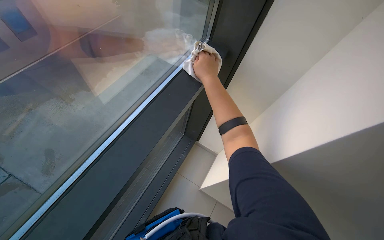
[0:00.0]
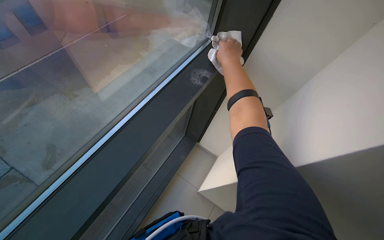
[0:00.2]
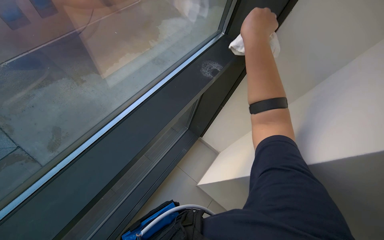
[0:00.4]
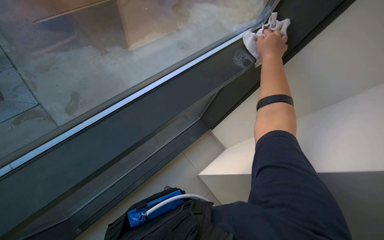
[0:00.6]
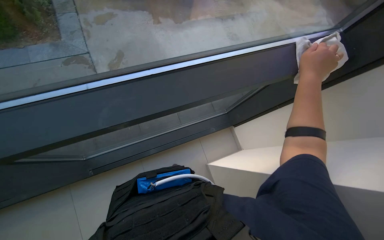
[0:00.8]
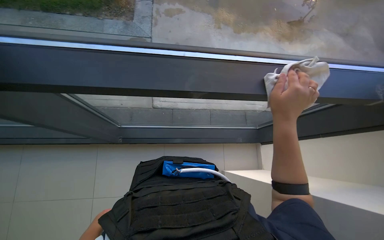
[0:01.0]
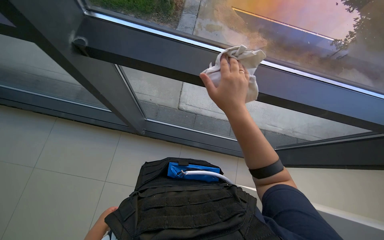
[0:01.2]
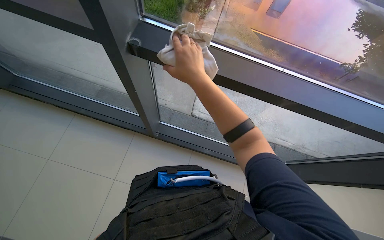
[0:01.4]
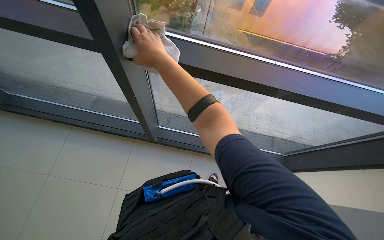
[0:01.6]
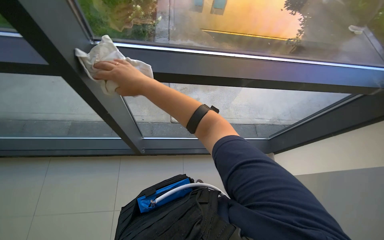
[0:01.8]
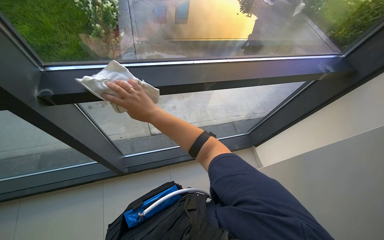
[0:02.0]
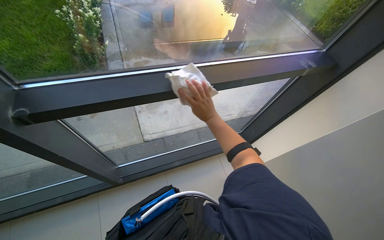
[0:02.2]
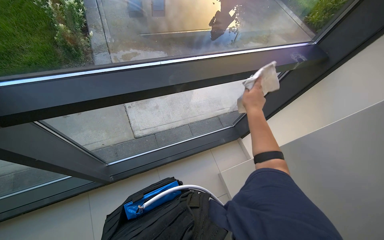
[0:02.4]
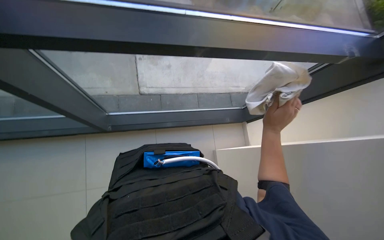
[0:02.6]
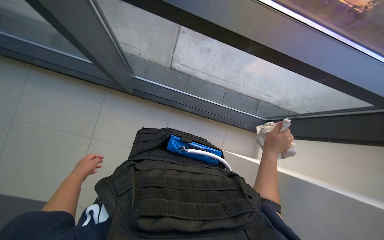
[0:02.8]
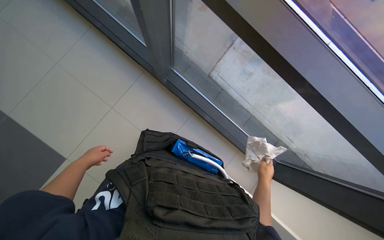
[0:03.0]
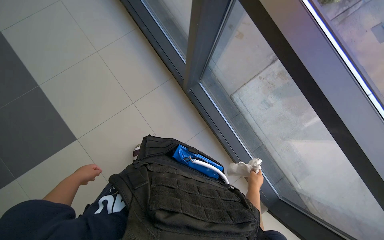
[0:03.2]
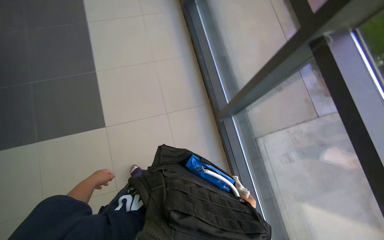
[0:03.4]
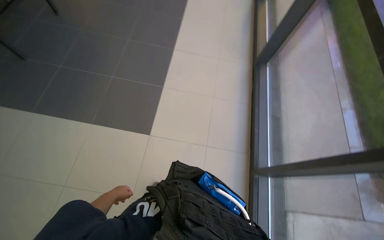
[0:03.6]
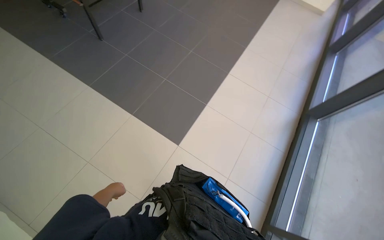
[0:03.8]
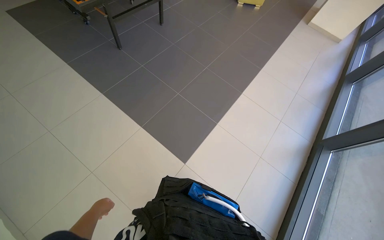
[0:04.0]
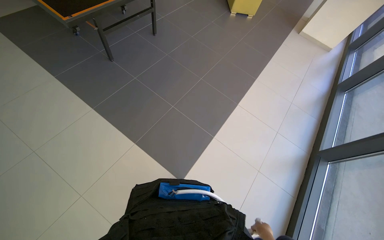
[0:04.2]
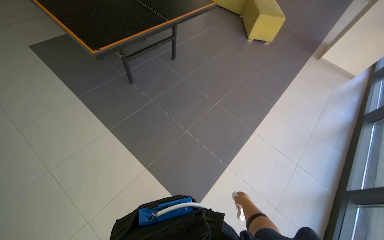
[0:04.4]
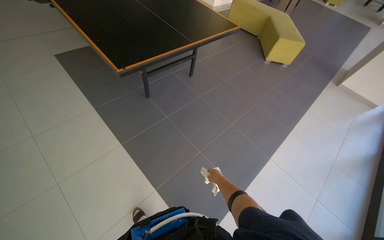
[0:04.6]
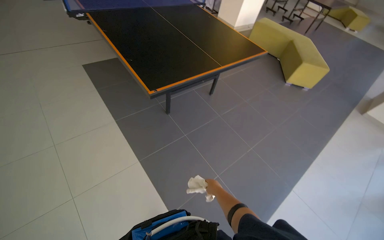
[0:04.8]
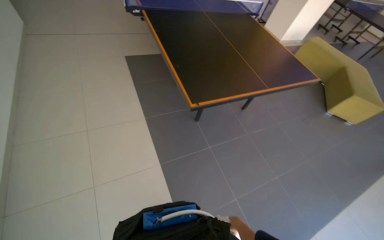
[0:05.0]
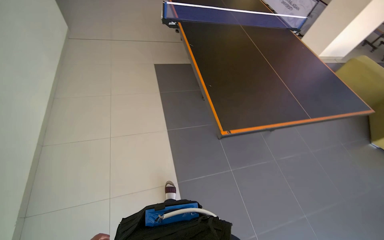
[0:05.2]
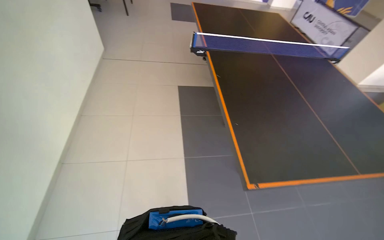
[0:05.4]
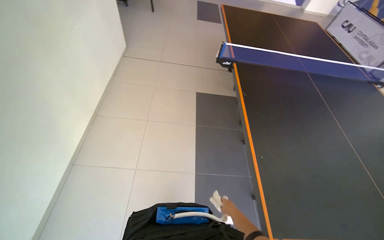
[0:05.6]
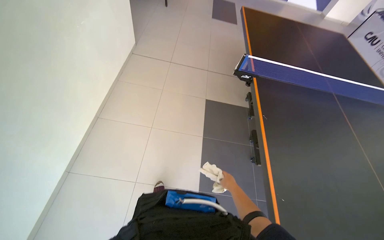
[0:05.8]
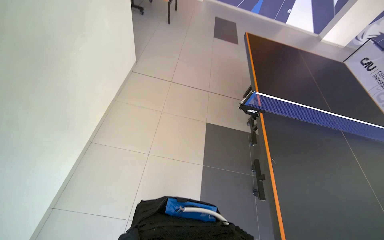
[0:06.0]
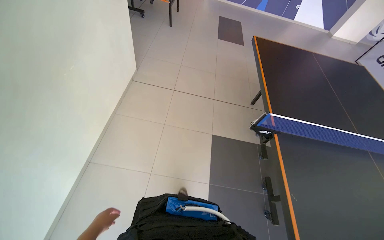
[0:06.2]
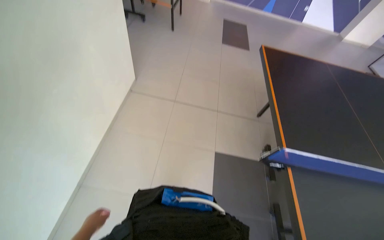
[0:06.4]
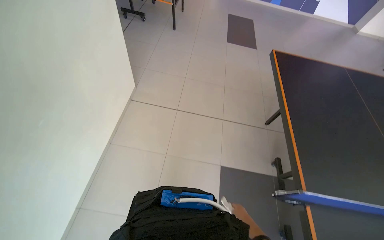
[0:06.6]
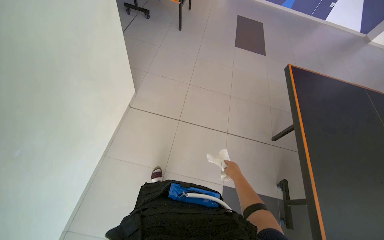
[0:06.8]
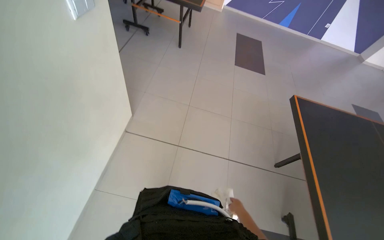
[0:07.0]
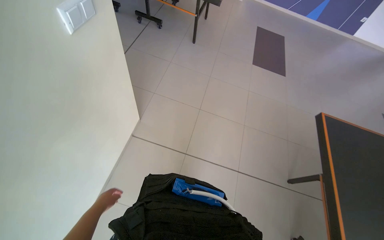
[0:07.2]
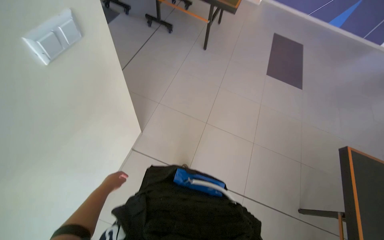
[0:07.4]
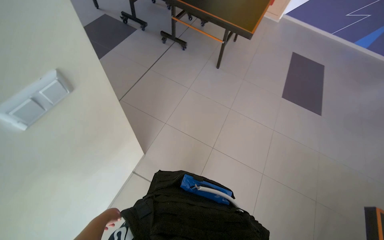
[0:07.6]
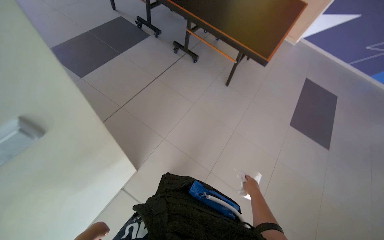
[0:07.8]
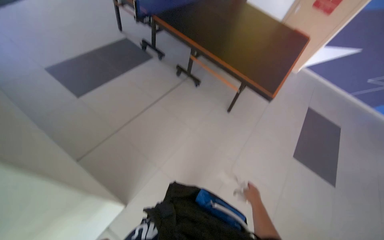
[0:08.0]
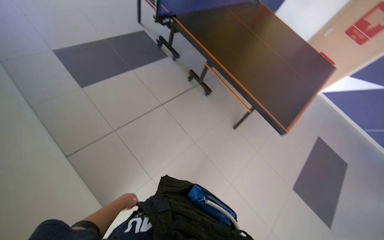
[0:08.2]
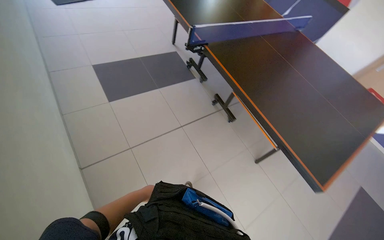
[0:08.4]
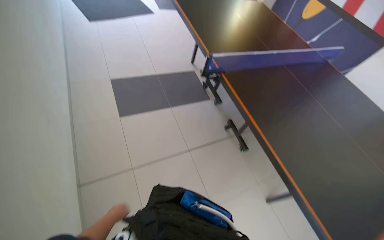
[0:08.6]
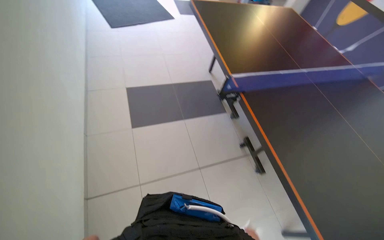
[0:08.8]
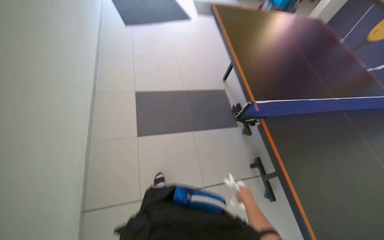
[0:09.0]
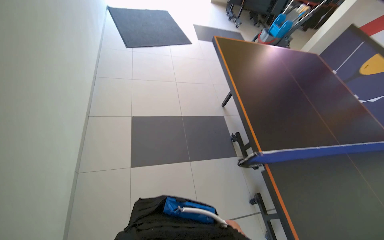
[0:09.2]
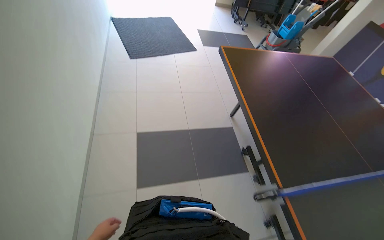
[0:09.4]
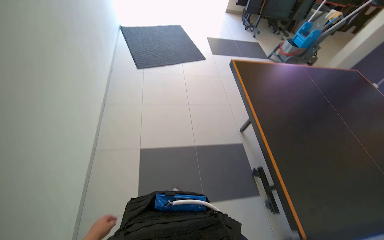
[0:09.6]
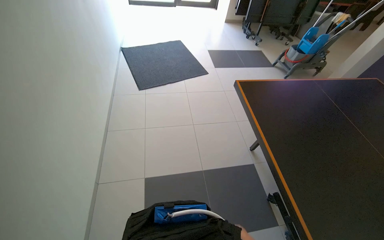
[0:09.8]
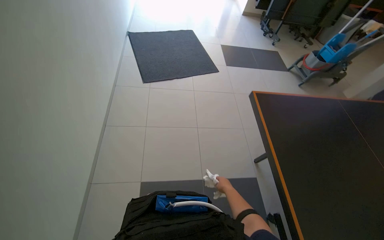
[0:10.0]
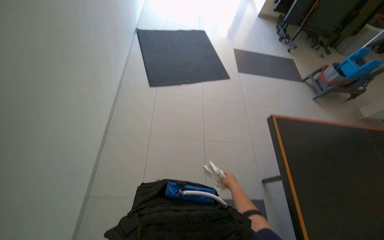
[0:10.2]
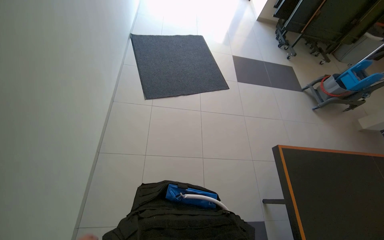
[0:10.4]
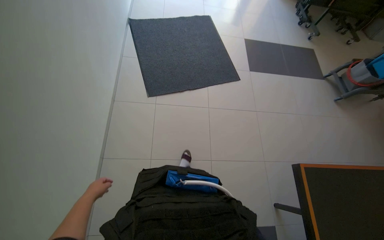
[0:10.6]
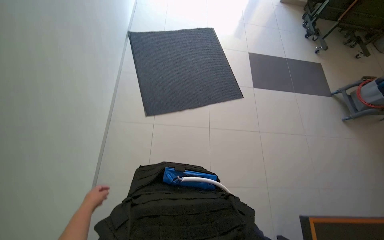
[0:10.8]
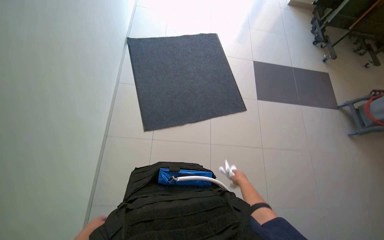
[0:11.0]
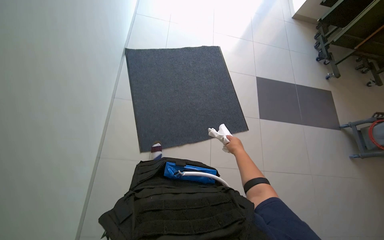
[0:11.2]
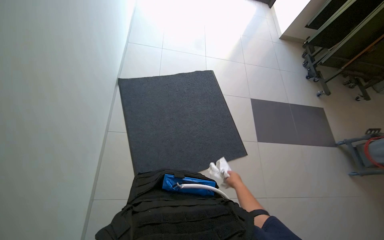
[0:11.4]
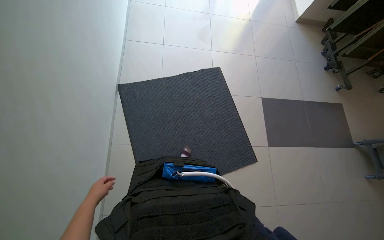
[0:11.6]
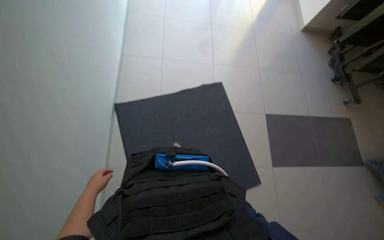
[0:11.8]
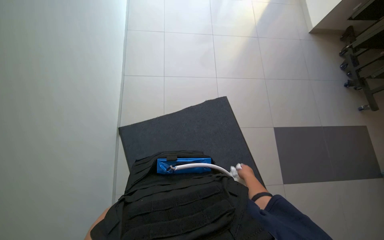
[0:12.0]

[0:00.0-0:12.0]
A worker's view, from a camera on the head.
Job: wiping surfaces.
The whole recording: Wiping various surfaces with a cloth. The worker wipes the glass door, staircase railing, window frame, and foosball table with a cleaning cloth.
0.0 to 1.6 s: The head turns to the left by roughly 70 degrees.
3.0 to 4.4 s: The camera travels approximately 40 cm. The wearer looks roughly 90 degrees further to the left. The wearer looks some 40 degrees further upward.
4.4 to 6.0 s: The wearer moves roughly 1 m. The wearer looks roughly 55 degrees further to the left. The view tips upward by approximately 15 degrees.
6.0 to 7.6 s: The wearer moves approximately 80 cm. The head rotates about 25 degrees to the left.
7.6 to 9.0 s: The camera travels about 1 m. The head turns to the left by approximately 50 degrees. The view tips upward by approximately 15 degrees.

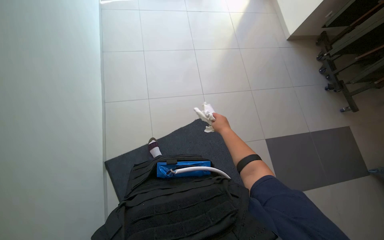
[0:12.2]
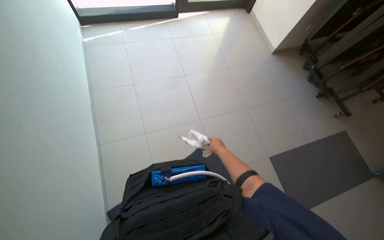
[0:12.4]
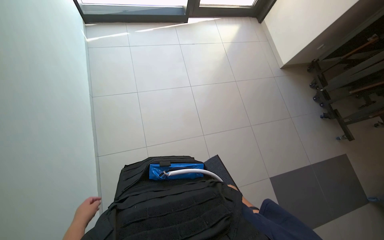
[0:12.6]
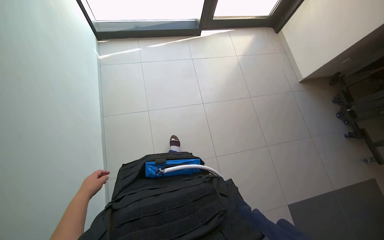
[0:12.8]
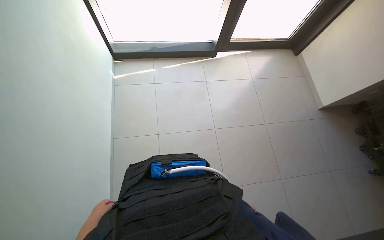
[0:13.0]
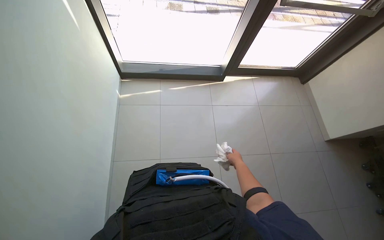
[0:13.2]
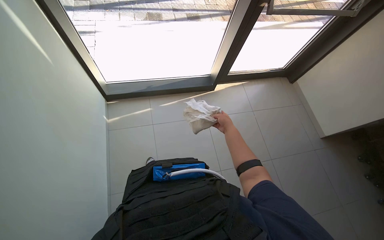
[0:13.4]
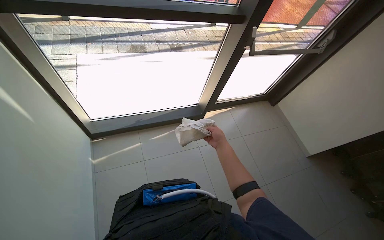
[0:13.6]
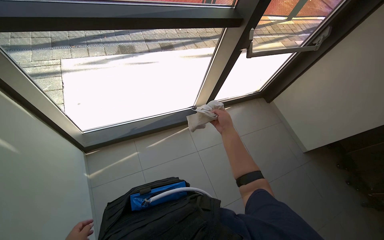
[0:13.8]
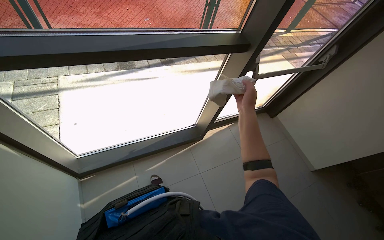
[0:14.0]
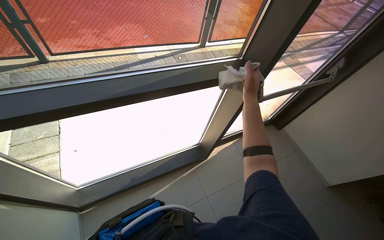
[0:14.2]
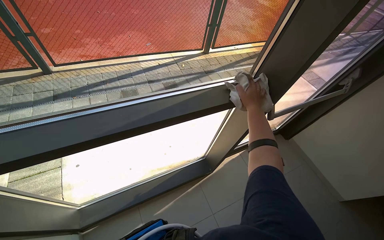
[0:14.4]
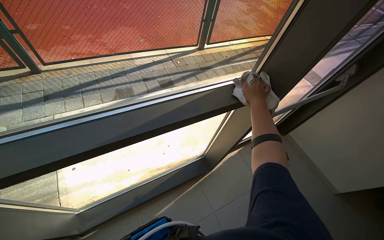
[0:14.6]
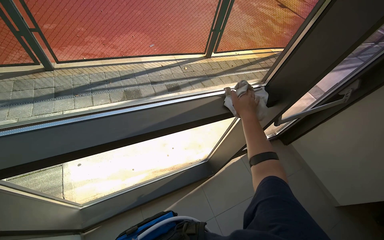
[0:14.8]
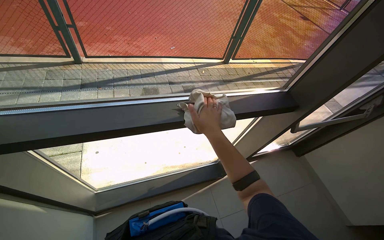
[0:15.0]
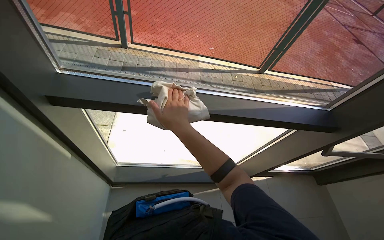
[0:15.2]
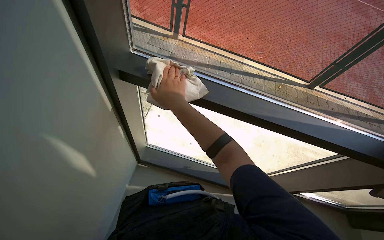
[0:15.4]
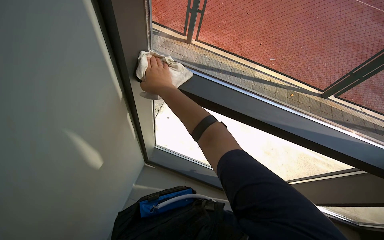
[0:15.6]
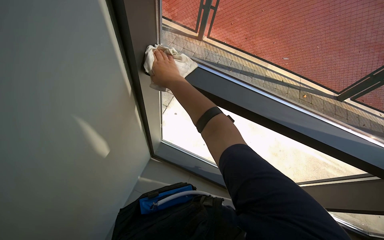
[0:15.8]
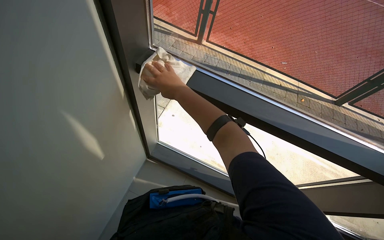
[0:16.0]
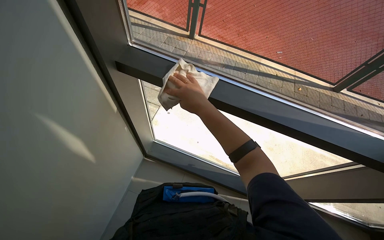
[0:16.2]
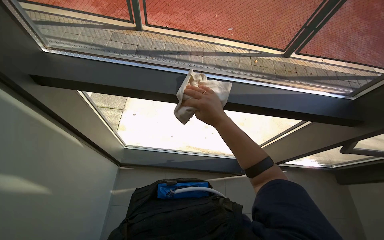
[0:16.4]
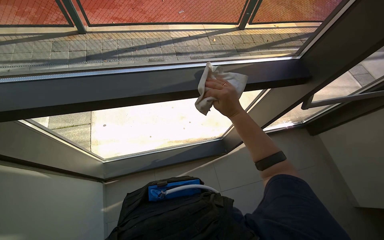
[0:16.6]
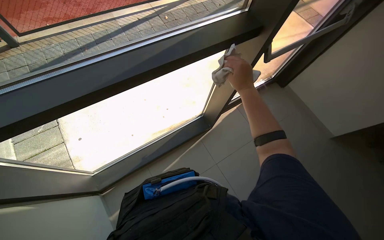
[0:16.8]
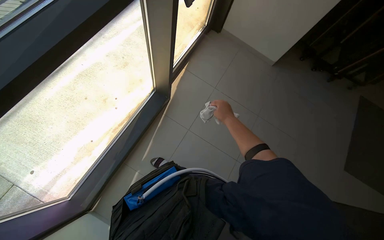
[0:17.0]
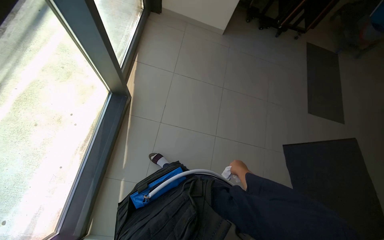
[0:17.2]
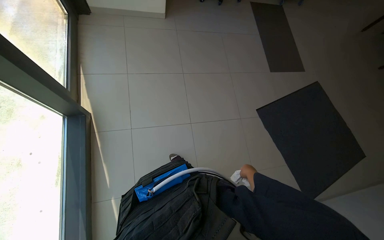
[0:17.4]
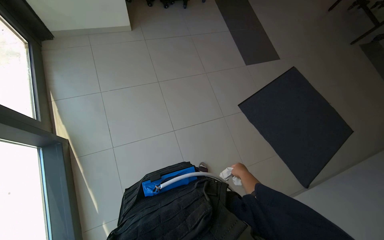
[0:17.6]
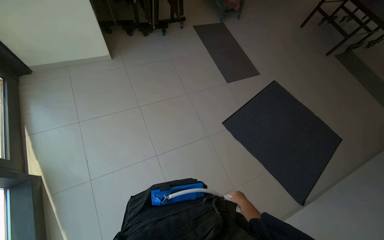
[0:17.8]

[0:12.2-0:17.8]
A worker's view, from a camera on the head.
Job: wiping surfaces.
The whole recording: Wiping various surfaces with a cloth. The worker wipes the glass door, staircase railing, window frame, and foosball table with a cleaning cloth.
13.6 to 15.0 s: The camera travels some 60 cm.
15.0 to 16.4 s: The head rotates approximately 20 degrees to the left.
16.4 to 17.8 s: The head rotates about 115 degrees to the right. The wearer looks some 20 degrees further downward.

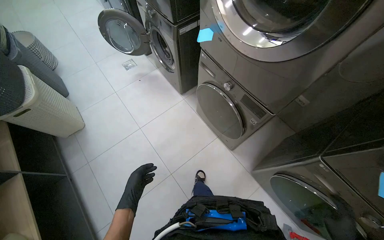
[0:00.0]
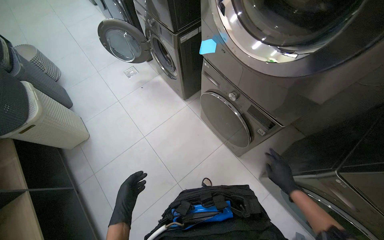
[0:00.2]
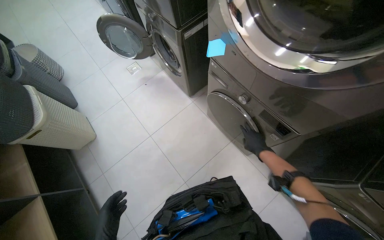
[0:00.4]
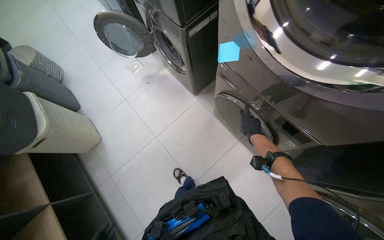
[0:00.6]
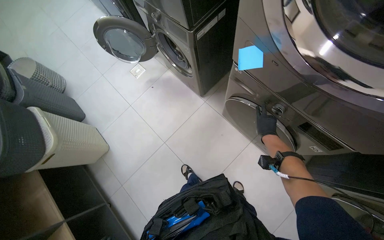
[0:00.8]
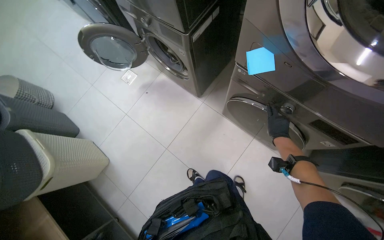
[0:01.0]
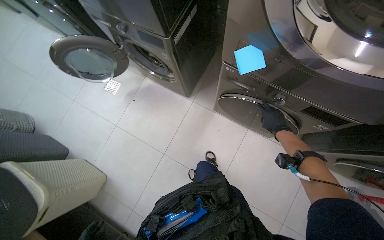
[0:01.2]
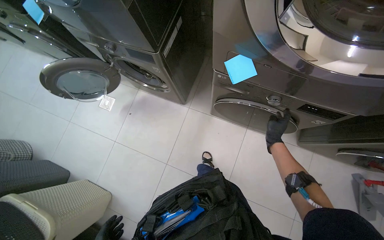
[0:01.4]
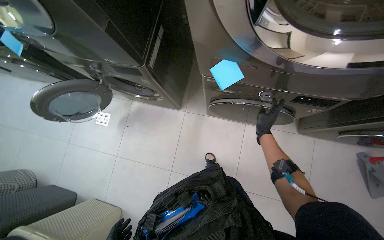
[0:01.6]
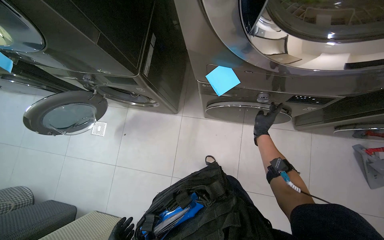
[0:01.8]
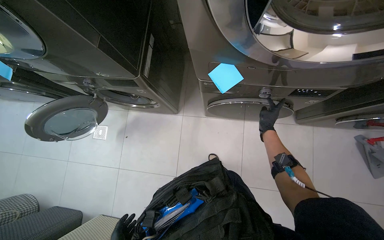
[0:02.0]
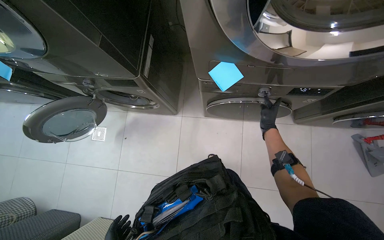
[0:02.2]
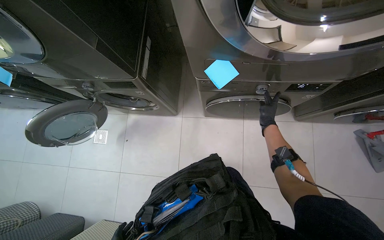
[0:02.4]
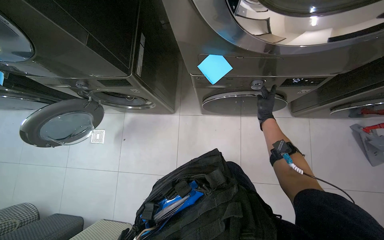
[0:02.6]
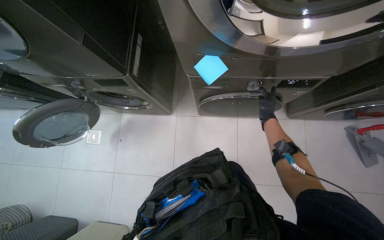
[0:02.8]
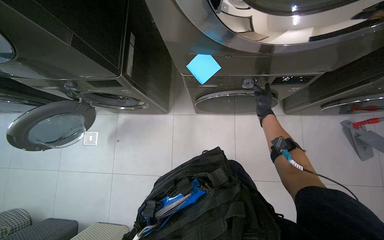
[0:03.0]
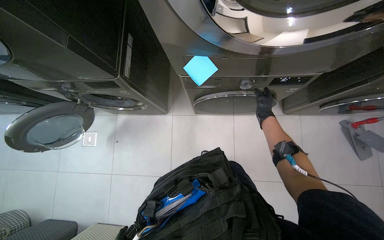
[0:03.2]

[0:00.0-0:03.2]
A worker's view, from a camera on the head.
Job: managing laundry.
The whole recording: Operating washing machine controls. The worker adjusts the settings and operates the controls on the washing machine.
0.0 to 1.6 s: The camera is carried approximately 50 cm. Everything in view rotates roughly 40 degrees counterclockwise.
